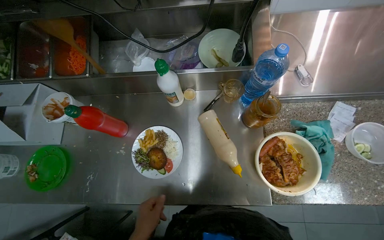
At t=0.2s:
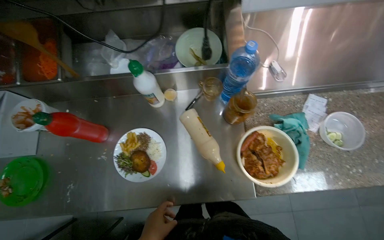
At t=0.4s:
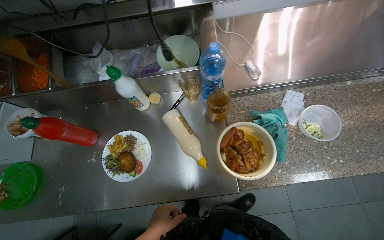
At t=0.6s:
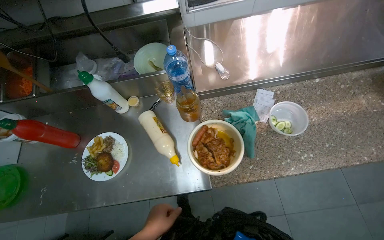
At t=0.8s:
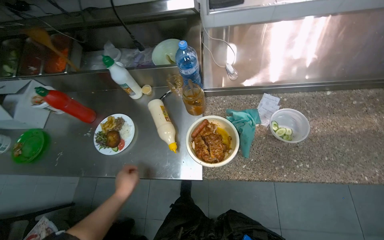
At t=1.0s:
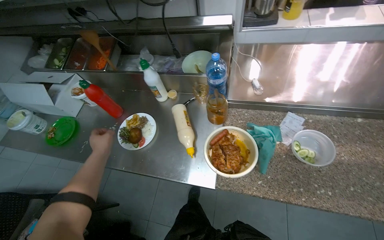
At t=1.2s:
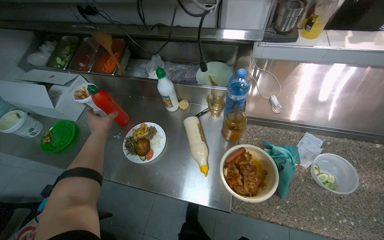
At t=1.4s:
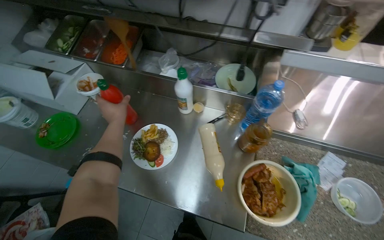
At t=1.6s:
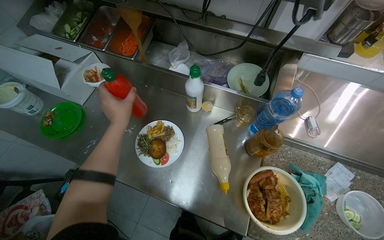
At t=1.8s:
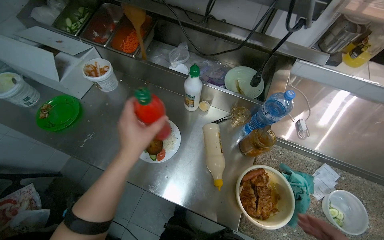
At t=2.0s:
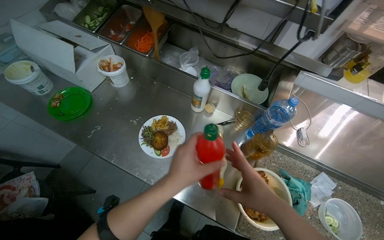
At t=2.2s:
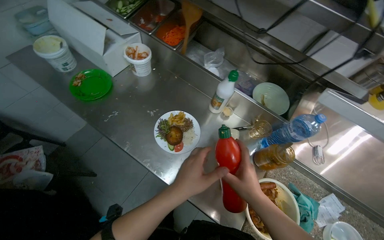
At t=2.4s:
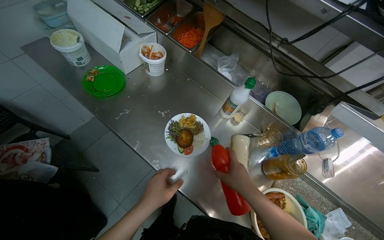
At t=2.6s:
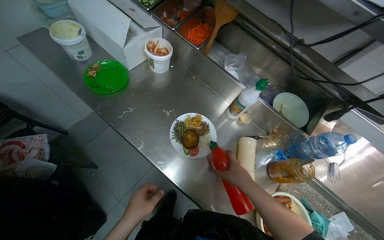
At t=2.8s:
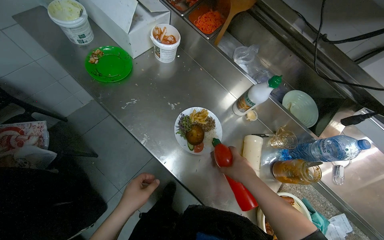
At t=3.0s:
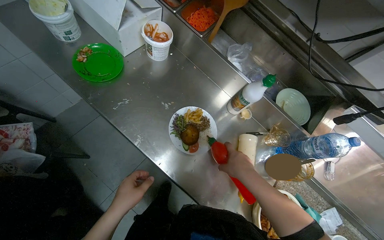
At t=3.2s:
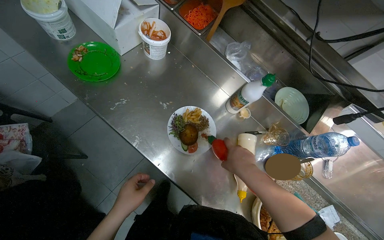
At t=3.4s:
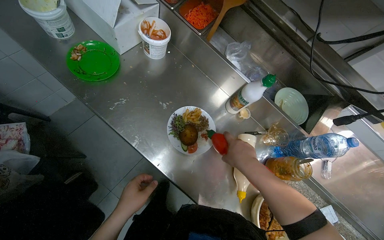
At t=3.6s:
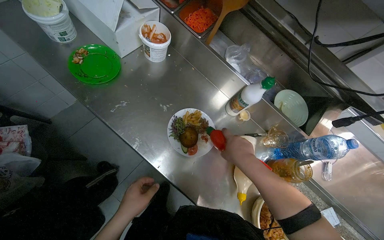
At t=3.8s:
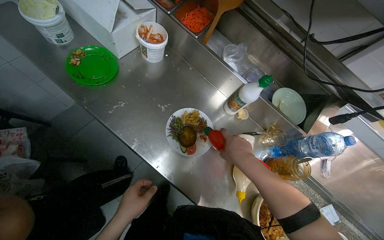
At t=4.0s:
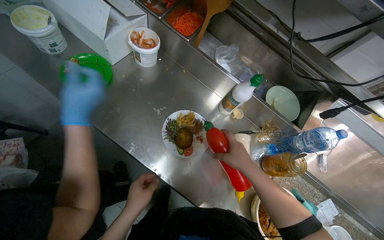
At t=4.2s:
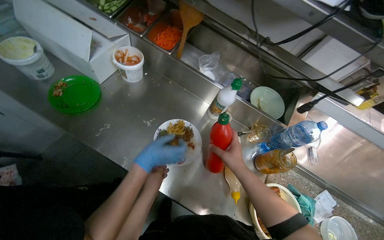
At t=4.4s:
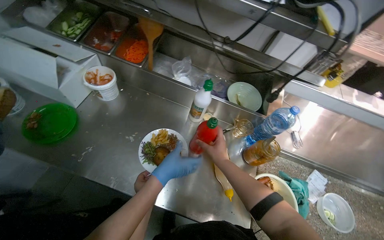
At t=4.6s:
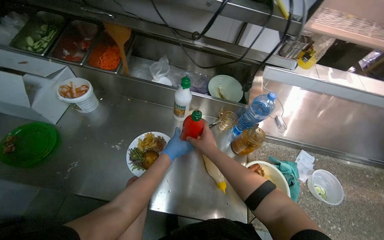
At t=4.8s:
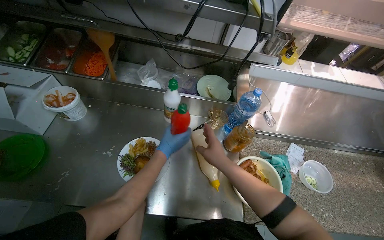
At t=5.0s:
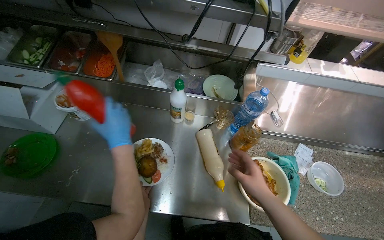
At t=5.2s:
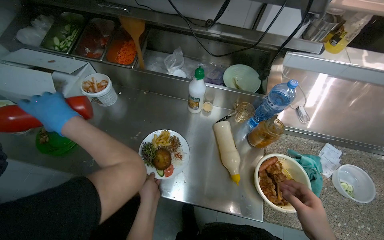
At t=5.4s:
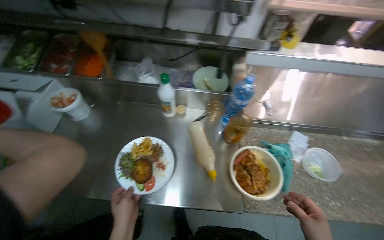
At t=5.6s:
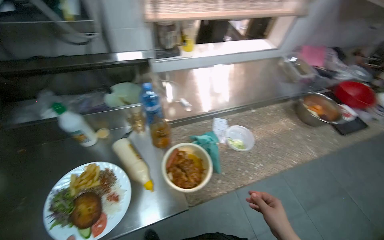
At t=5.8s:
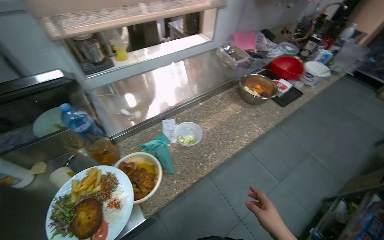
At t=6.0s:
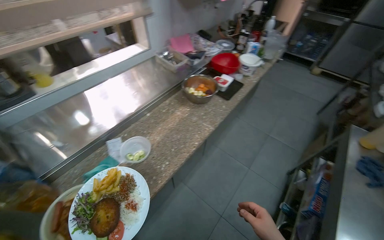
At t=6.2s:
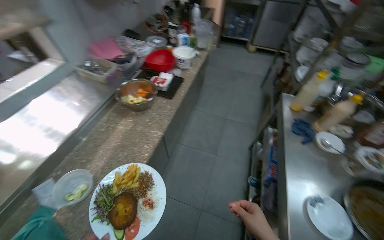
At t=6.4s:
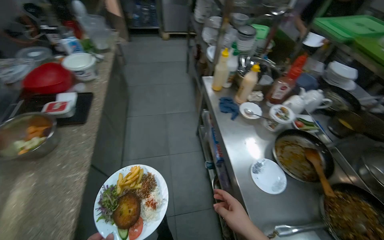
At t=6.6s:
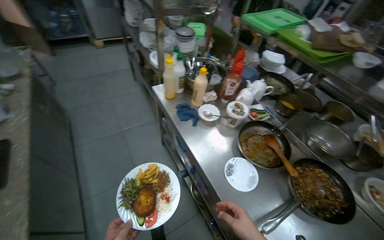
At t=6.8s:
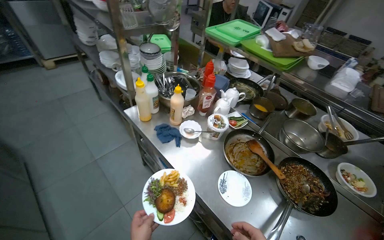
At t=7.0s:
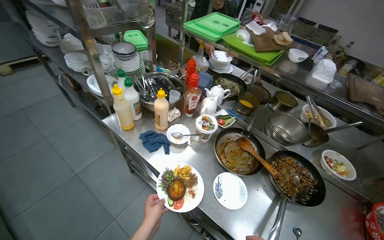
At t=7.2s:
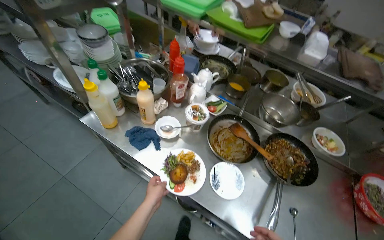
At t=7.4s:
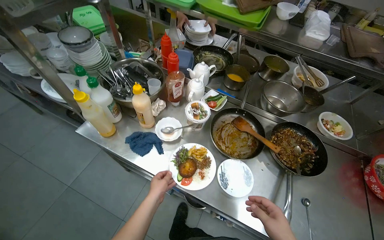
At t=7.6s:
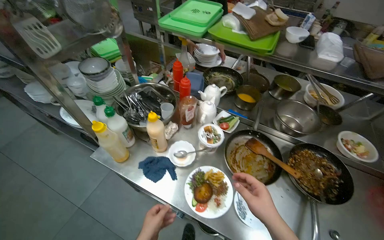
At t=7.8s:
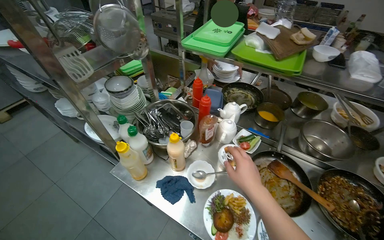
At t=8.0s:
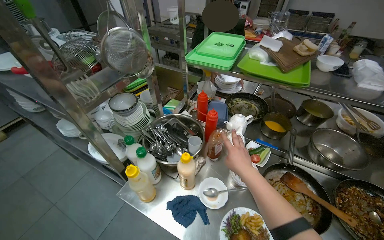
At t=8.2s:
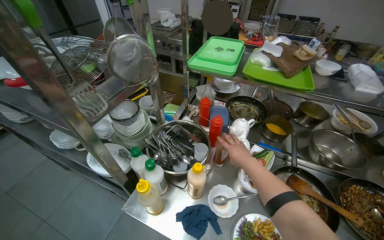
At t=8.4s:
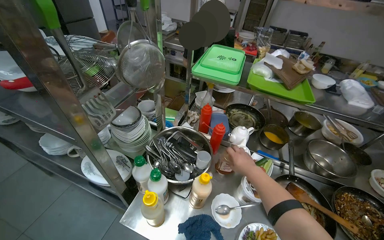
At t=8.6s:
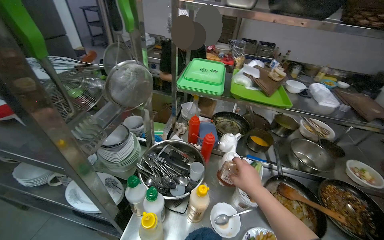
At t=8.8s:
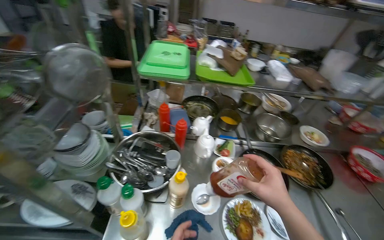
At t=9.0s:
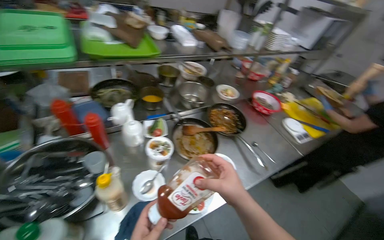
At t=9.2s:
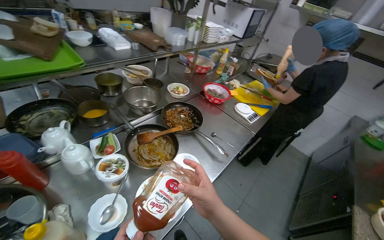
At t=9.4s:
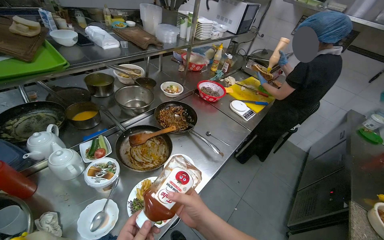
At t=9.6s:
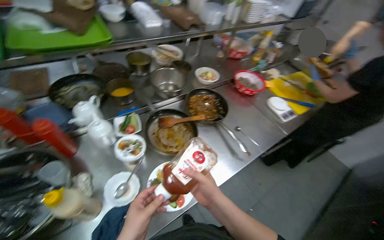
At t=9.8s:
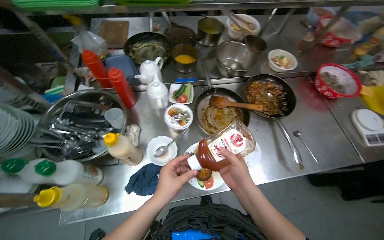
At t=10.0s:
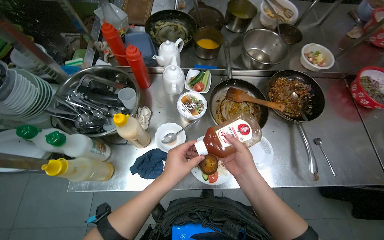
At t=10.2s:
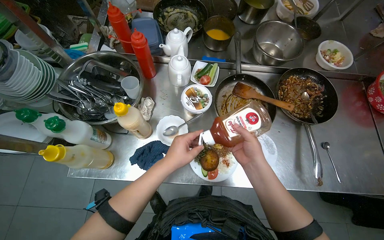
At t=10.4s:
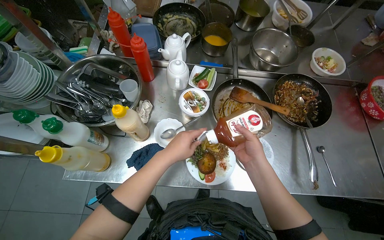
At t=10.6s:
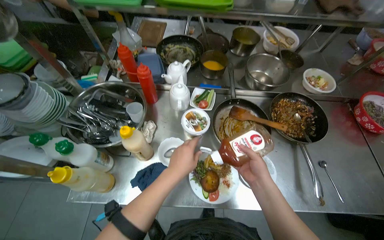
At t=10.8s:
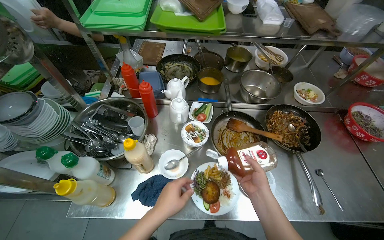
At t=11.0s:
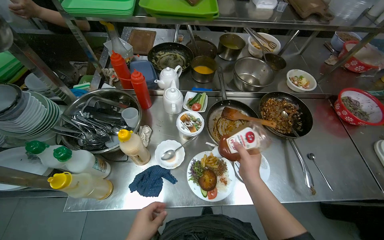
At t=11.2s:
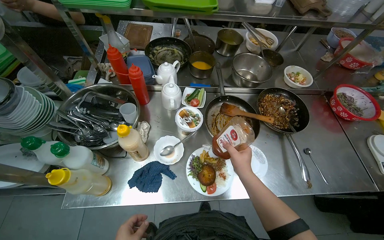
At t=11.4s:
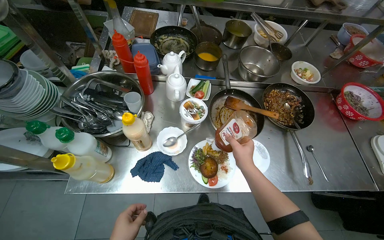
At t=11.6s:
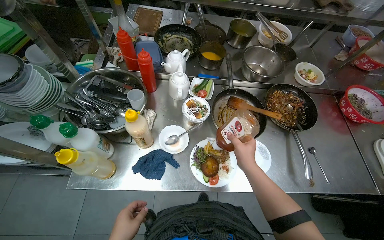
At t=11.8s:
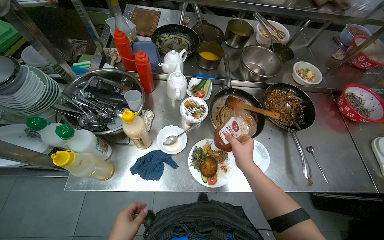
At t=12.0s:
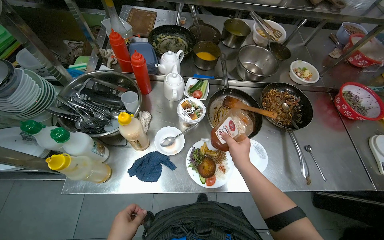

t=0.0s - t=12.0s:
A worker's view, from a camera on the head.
Job: preparing food.
The whole recording: Plating food onto a dish. The worker adds various food items and garnishes onto a white plate.
t=1.6s - t=3.0s: The left hand is displaced down the picture by approximately 25 cm.
t=3.0s - t=4.4s: The left hand travels to the right and up the picture by approximately 20 cm.
t=4.4s - t=6.0s: The camera travels approximately 70 cm. The head turns to the right by about 70 degrees.
t=6.0s - t=7.6s: The camera is carried approximately 80 cm. The wearer's head swings some 100 degrees to the right.
t=7.6s - t=9.0s: The head rotates approximately 55 degrees to the right.
t=9.0s - t=10.4s: The head turns to the left by roughly 30 degrees. The camera pitches downward, by approximately 20 degrees.

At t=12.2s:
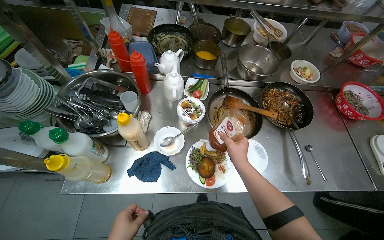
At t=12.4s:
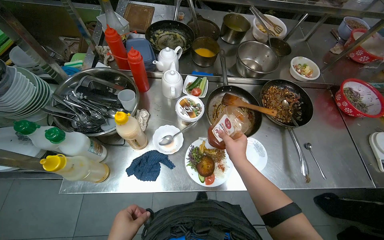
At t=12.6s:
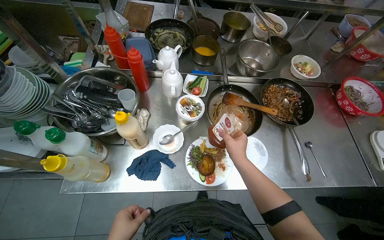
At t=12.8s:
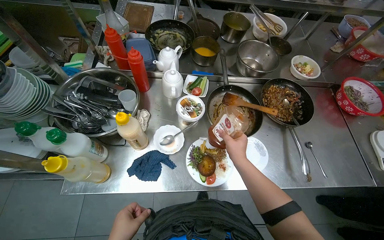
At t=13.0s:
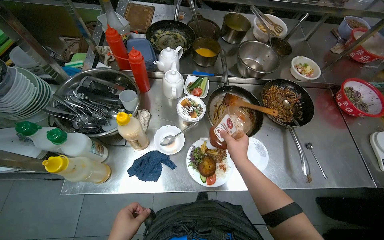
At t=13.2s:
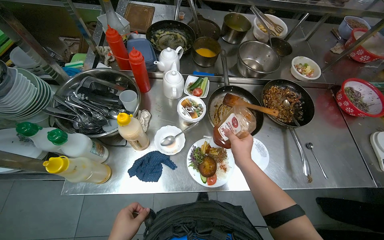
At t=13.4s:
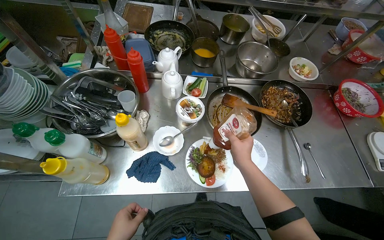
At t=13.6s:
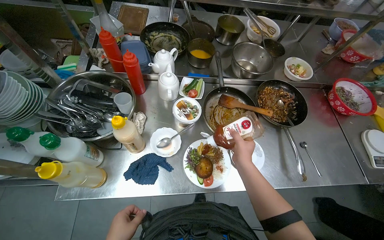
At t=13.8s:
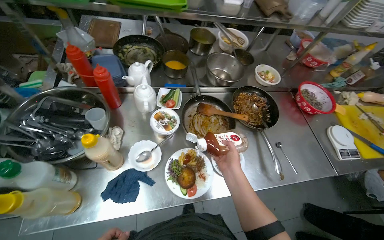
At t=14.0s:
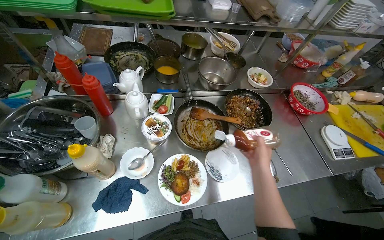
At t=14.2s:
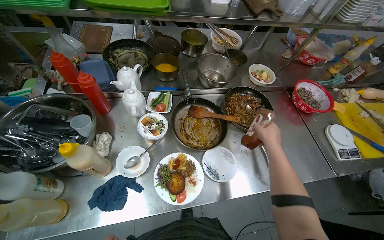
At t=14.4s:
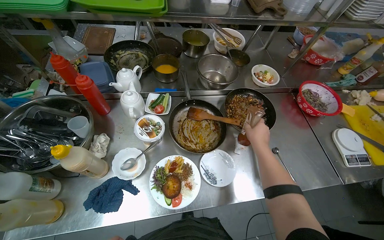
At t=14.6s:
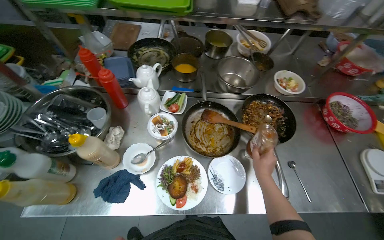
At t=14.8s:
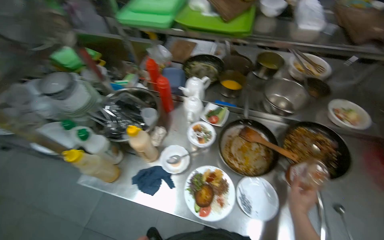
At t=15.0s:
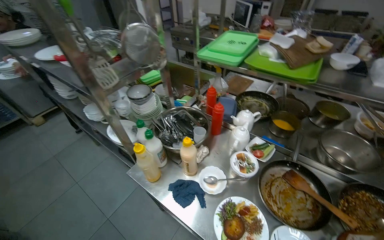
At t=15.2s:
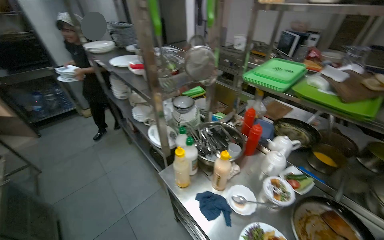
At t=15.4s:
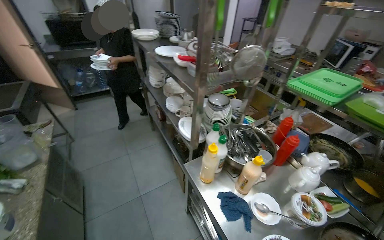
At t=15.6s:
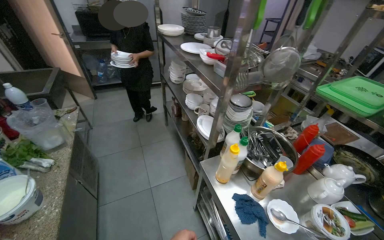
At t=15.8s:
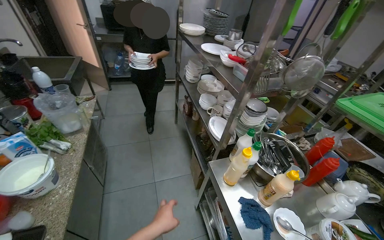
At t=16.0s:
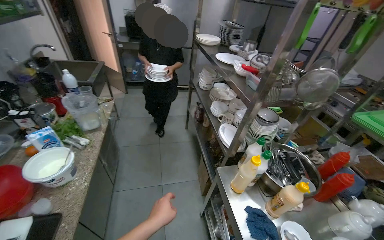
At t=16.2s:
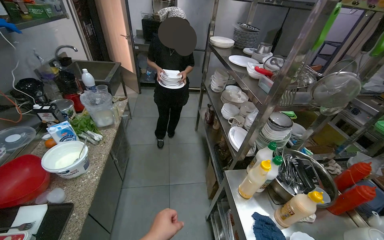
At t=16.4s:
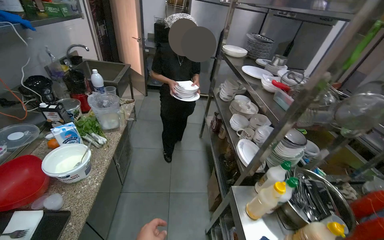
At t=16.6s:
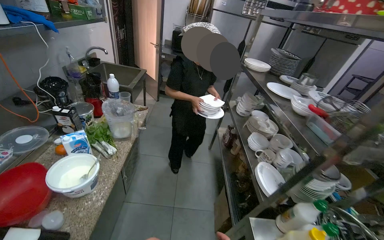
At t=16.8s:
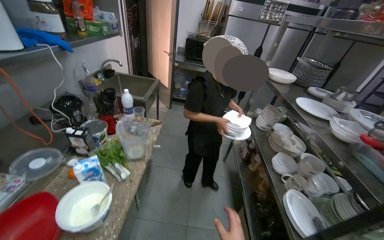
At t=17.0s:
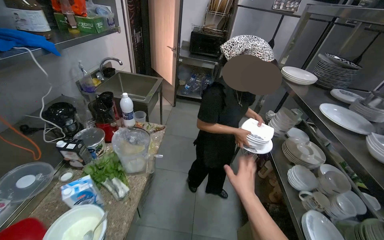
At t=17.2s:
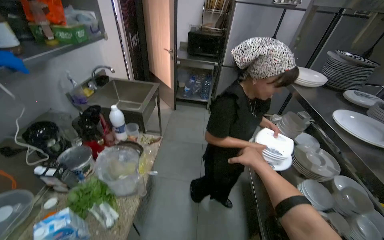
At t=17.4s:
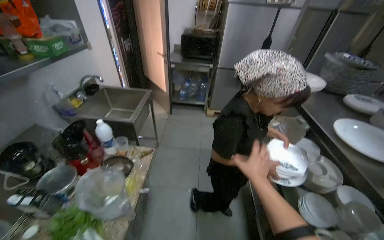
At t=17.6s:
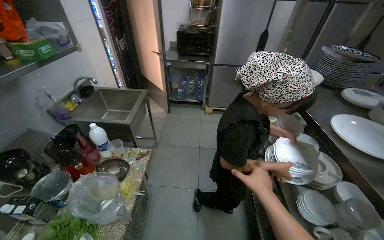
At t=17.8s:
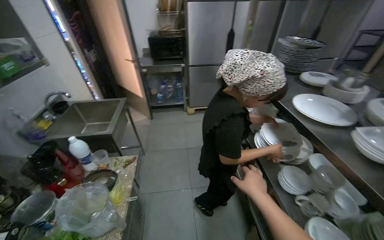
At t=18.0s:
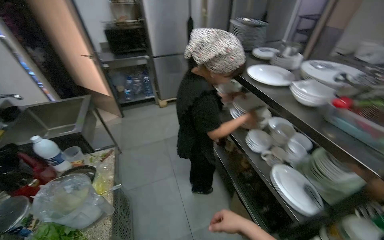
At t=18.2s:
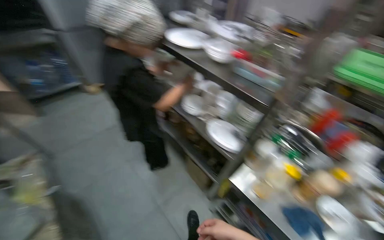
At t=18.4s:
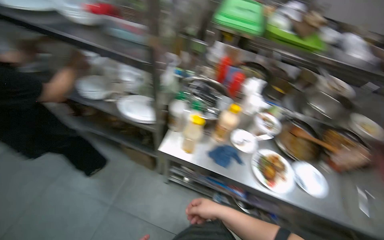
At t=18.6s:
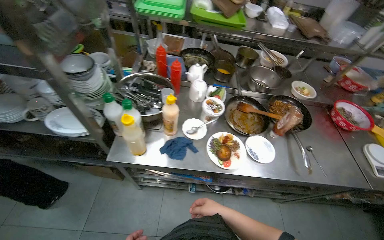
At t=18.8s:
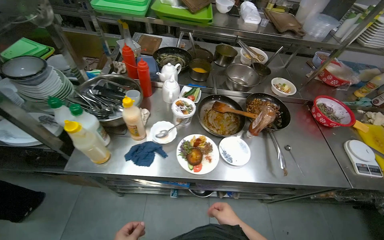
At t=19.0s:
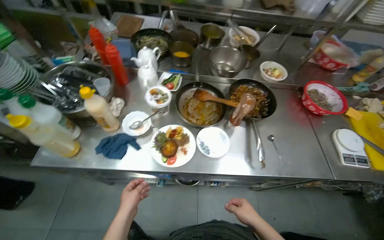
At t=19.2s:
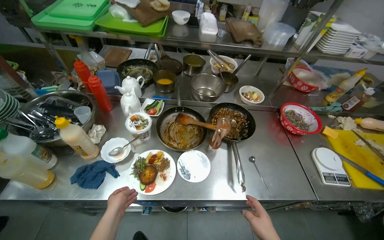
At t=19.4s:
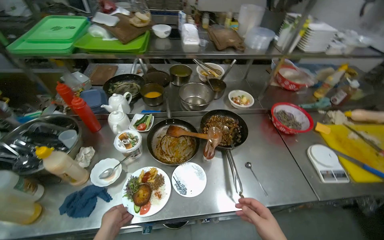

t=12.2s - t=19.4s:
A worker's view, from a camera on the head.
Job: preparing food.
The whole recording: Plating food onto a dish. The worker adds various food items and garnishes onto a white plate.
t=13.6s - t=15.0s: The wearer looks some 40 degrees further to the left. The camera pitches upward, by approximately 20 degrees.
t=15.0s - t=16.6s: The camera travels some 40 cm. The wearer's head swings some 55 degrees to the left.
t=18.0s - t=19.4s: The head travels roughly 90 cm. The head rotates approximately 75 degrees to the right. The view tilts approximately 15 degrees downward.
